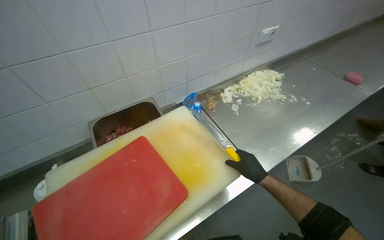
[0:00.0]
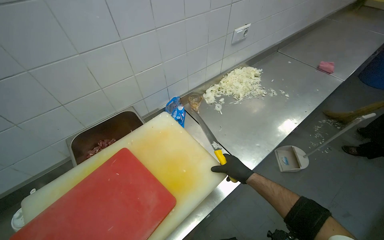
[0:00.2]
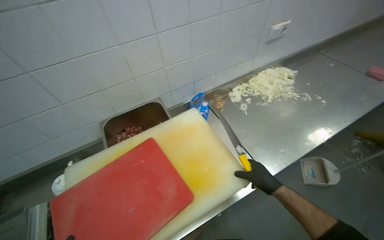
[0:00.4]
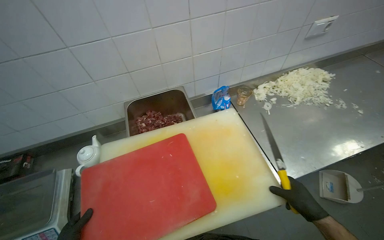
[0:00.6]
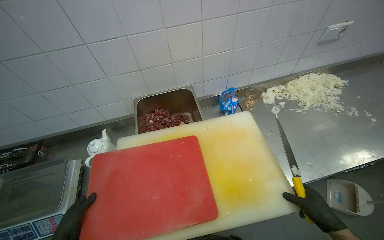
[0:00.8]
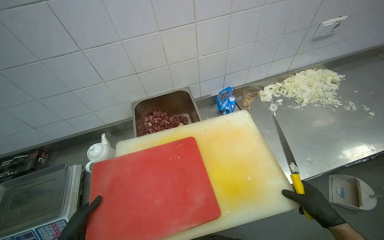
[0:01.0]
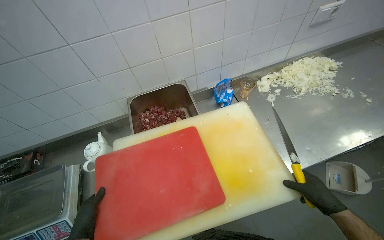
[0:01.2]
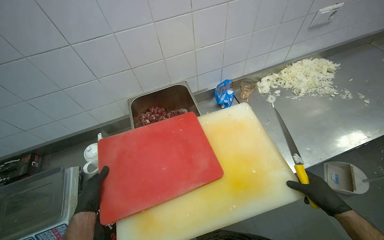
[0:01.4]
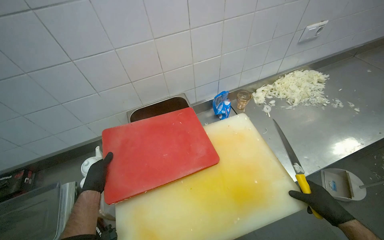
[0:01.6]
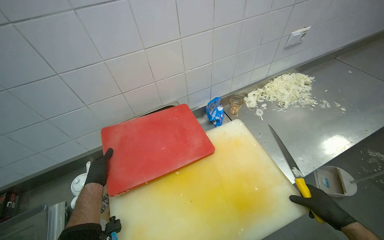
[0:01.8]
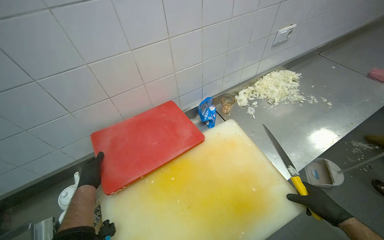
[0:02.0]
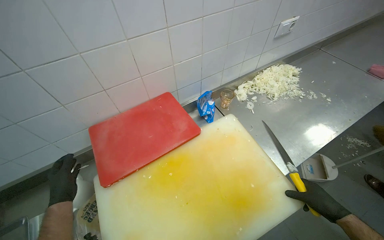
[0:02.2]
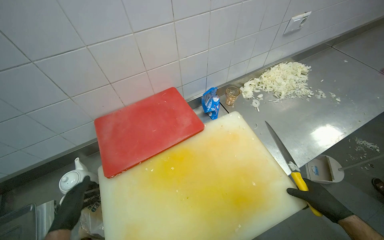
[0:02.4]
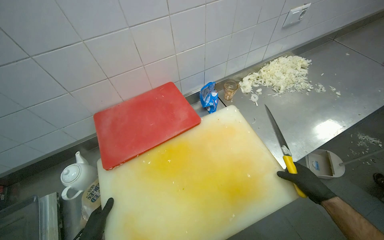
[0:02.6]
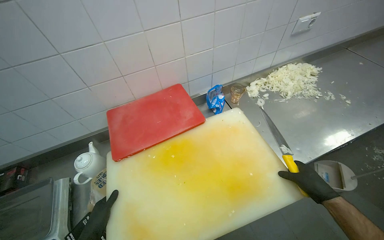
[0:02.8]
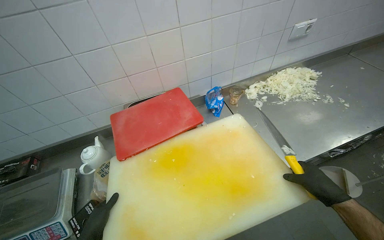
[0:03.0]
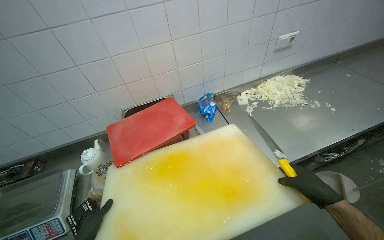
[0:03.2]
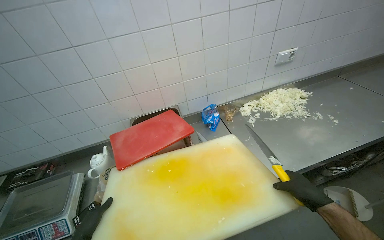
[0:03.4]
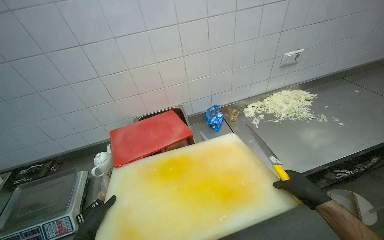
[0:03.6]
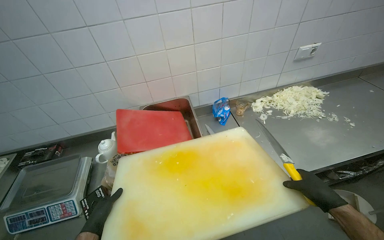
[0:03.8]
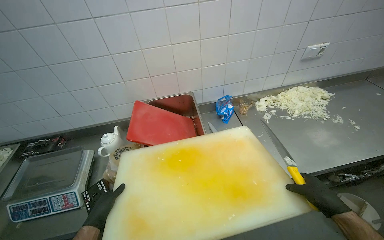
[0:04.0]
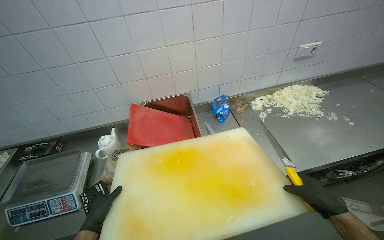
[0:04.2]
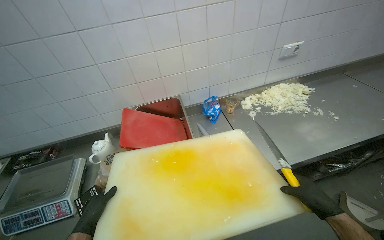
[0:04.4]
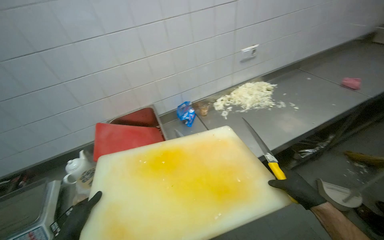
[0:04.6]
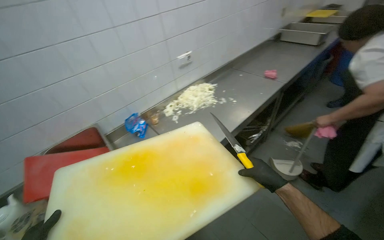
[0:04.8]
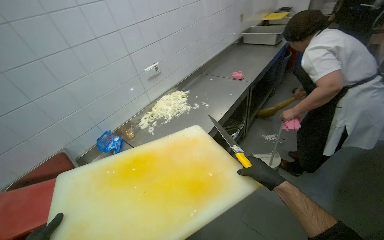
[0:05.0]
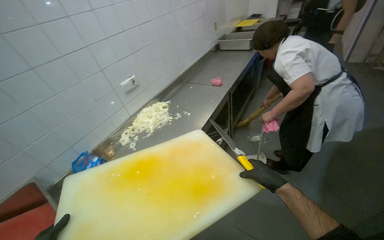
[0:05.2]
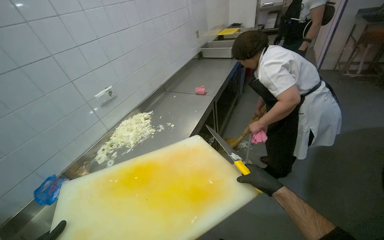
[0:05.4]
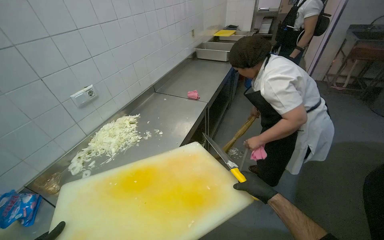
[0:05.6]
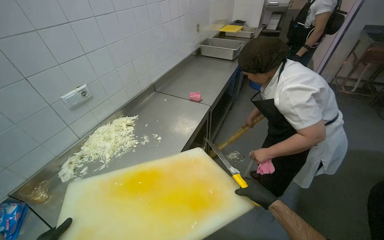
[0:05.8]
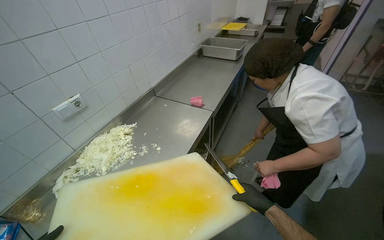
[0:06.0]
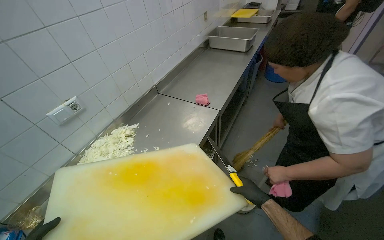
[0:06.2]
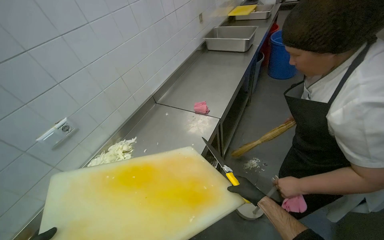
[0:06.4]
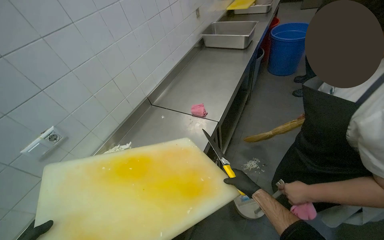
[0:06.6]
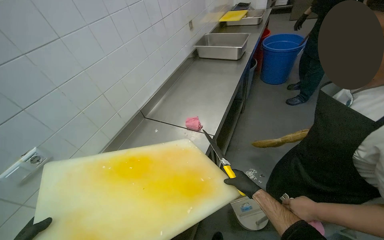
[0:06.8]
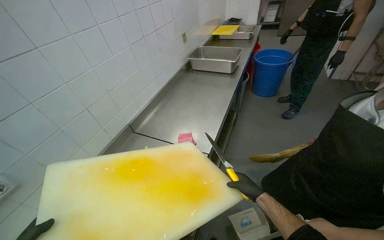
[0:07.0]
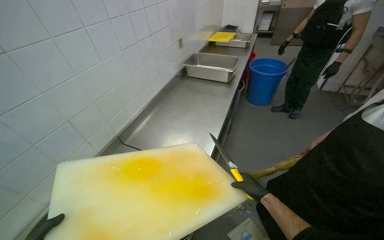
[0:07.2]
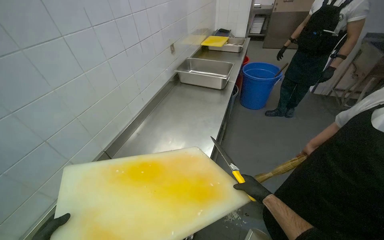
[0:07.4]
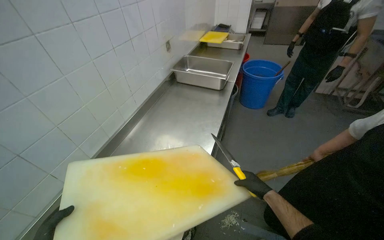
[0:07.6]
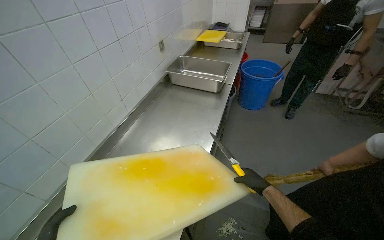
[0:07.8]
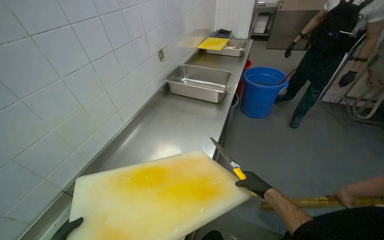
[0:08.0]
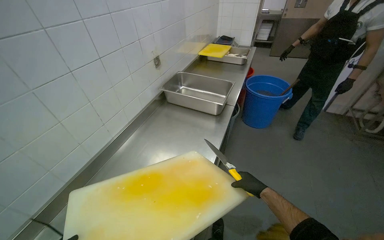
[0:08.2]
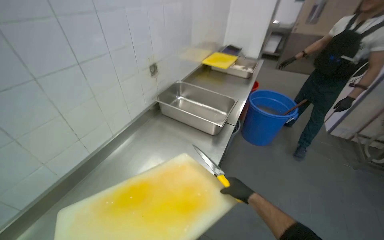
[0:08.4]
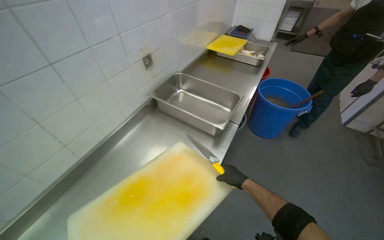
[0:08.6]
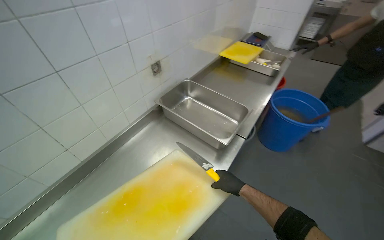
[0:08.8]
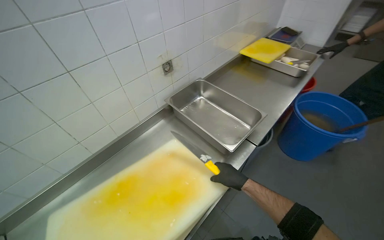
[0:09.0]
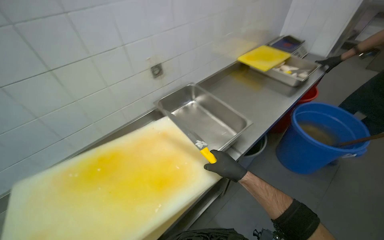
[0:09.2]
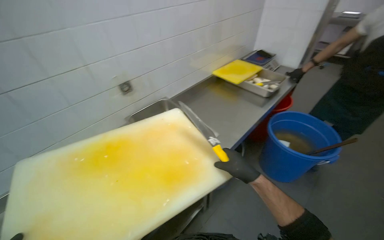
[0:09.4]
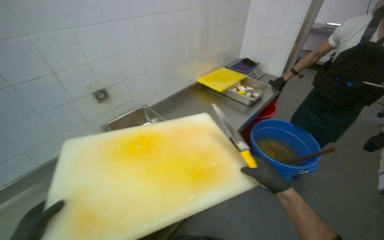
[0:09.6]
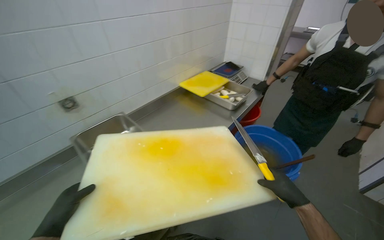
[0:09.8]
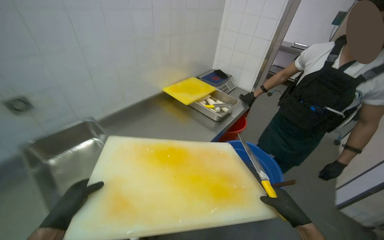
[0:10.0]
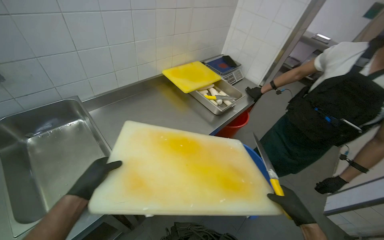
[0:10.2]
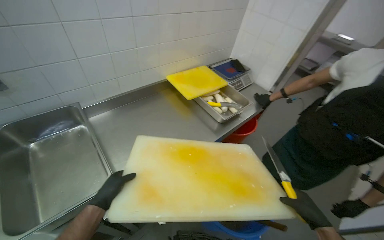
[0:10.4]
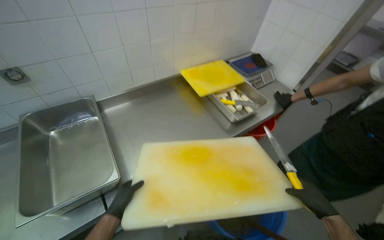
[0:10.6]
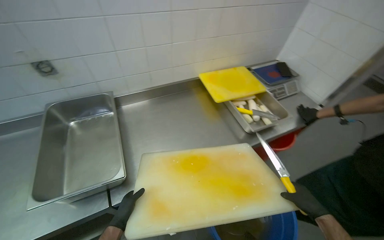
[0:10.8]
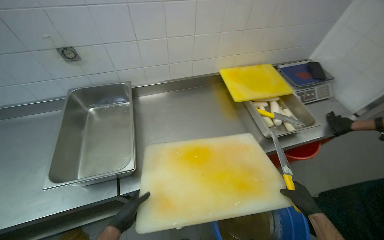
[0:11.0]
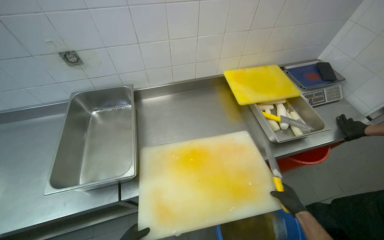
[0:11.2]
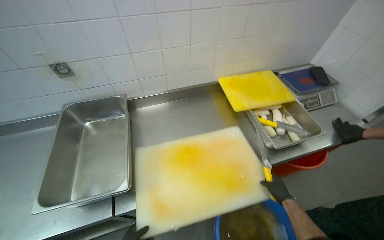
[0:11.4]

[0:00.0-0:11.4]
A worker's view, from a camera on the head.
Job: organizing items.
The whole recording: Organizing cutting boards and knife. The worker arranges cutting boards and a knife on the counter.
0:00.0 to 0:01.4: The right hand travels to the right and down the picture by roughly 10 cm.
0:04.2 to 0:05.6: The camera is carried some 50 cm. The head turns to the right by approximately 50 degrees. The view tilts approximately 15 degrees upward.
0:05.6 to 0:07.2: The camera is carried roughly 70 cm.
0:08.6 to 0:10.0: The wearer moves to the right, some 70 cm.
0:10.0 to 0:11.4: The head turns to the left by roughly 35 degrees. The right hand travels farther from the camera by about 40 cm.

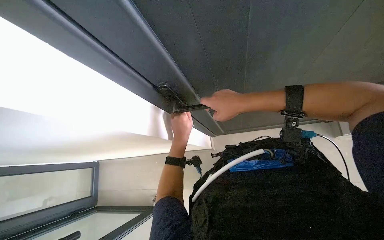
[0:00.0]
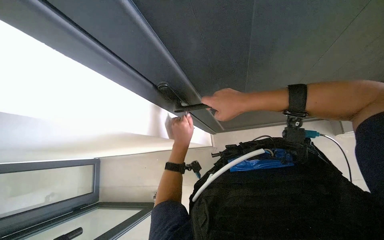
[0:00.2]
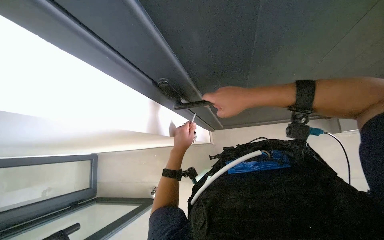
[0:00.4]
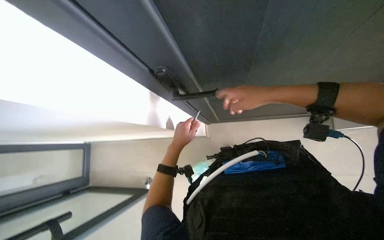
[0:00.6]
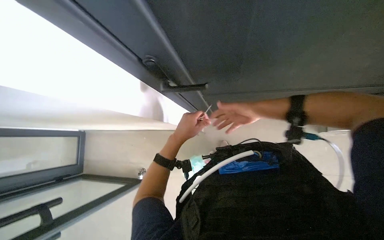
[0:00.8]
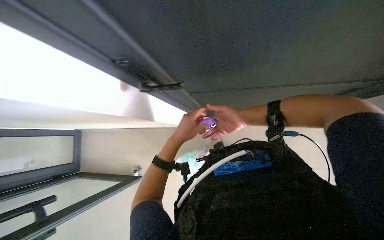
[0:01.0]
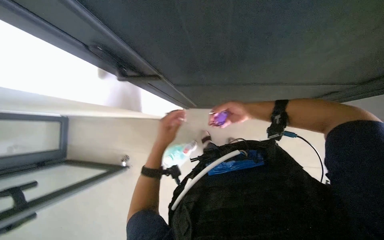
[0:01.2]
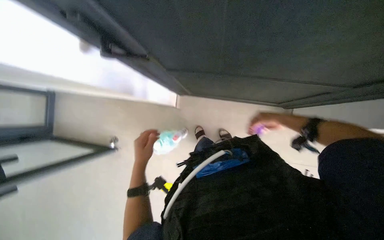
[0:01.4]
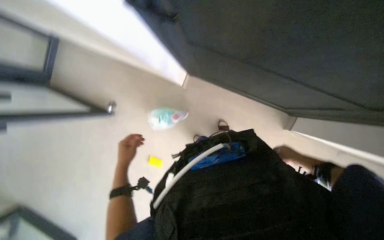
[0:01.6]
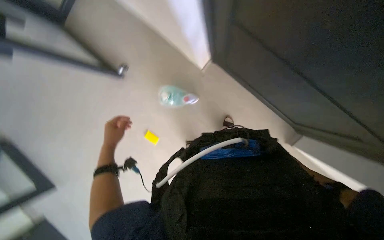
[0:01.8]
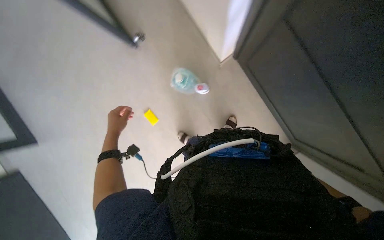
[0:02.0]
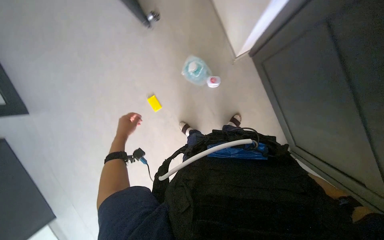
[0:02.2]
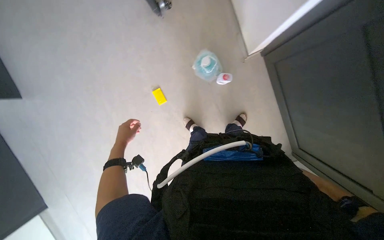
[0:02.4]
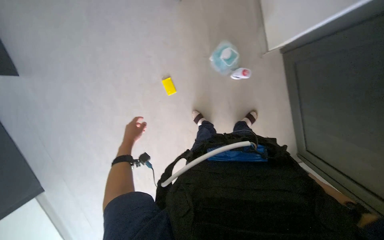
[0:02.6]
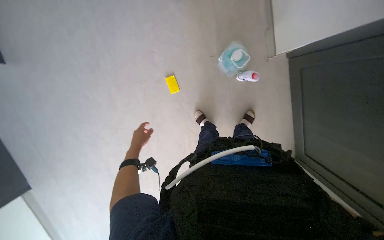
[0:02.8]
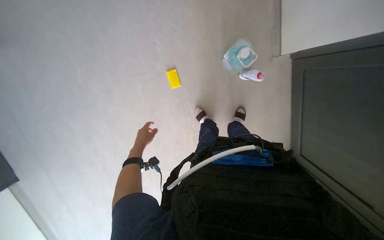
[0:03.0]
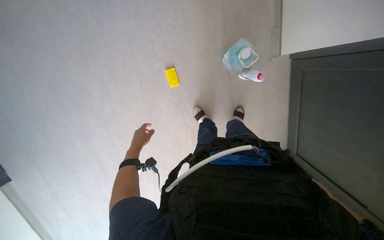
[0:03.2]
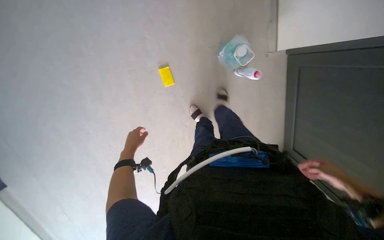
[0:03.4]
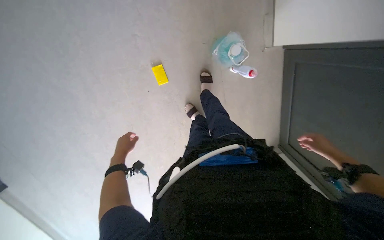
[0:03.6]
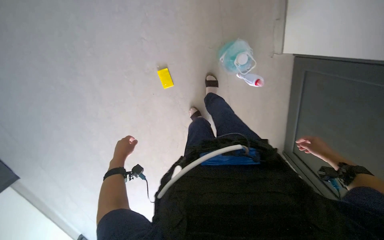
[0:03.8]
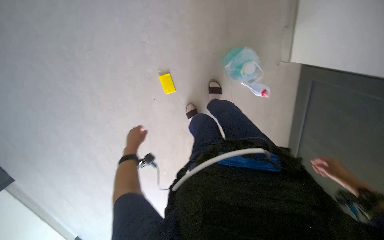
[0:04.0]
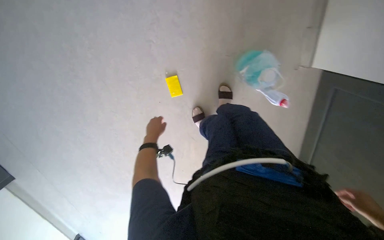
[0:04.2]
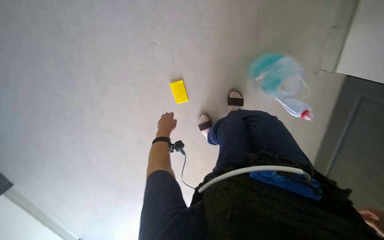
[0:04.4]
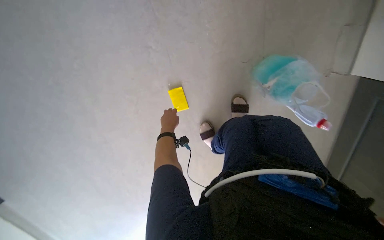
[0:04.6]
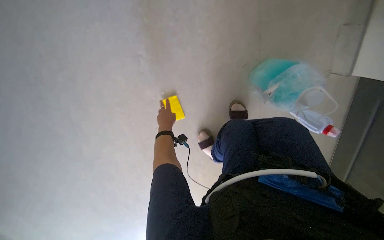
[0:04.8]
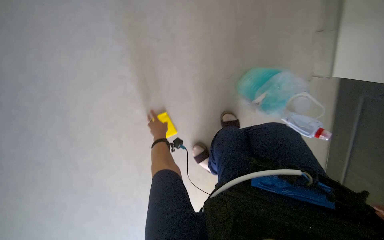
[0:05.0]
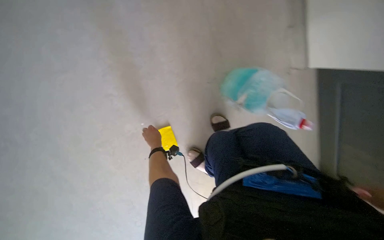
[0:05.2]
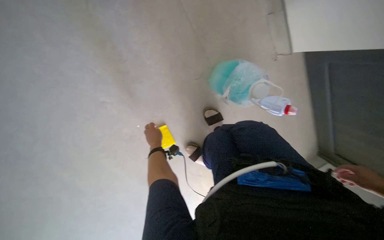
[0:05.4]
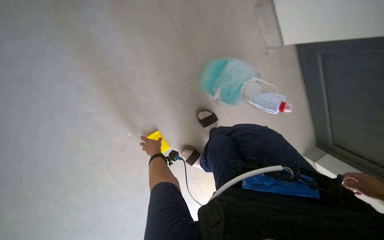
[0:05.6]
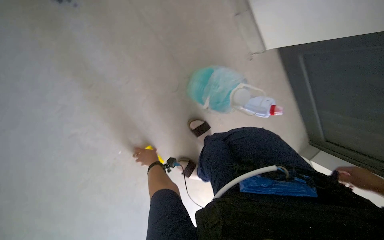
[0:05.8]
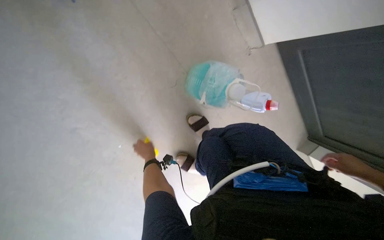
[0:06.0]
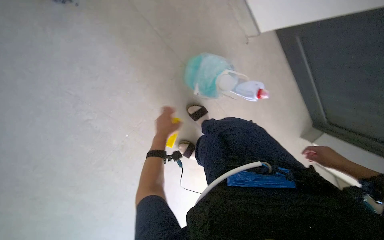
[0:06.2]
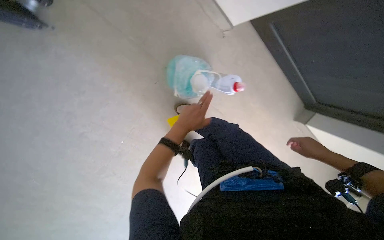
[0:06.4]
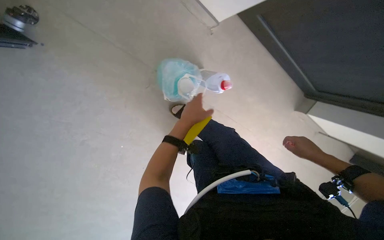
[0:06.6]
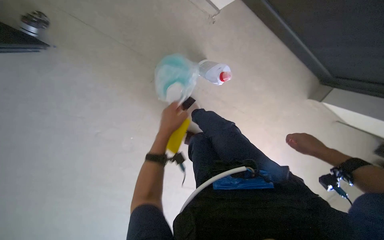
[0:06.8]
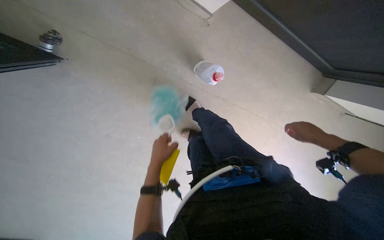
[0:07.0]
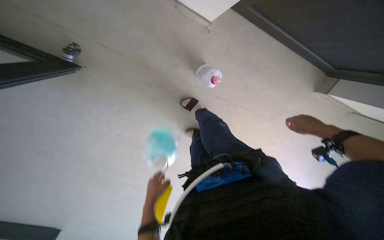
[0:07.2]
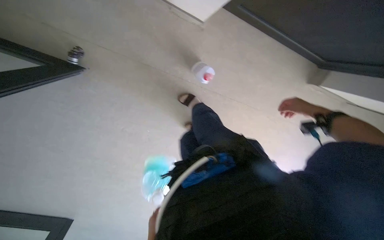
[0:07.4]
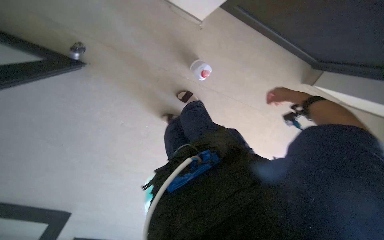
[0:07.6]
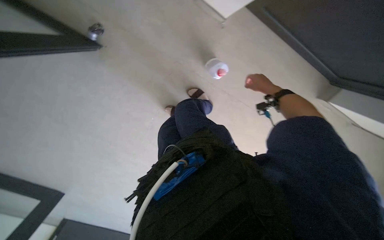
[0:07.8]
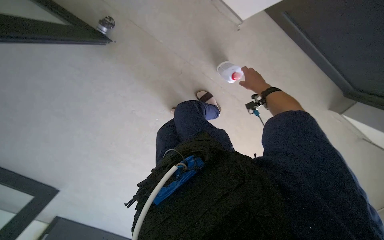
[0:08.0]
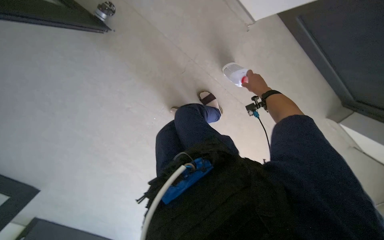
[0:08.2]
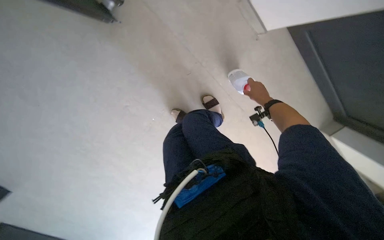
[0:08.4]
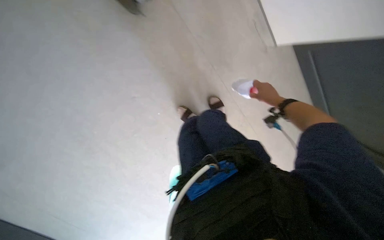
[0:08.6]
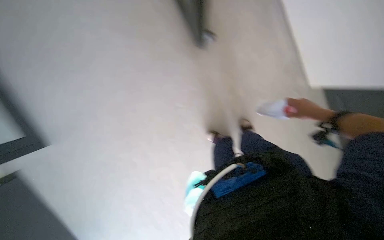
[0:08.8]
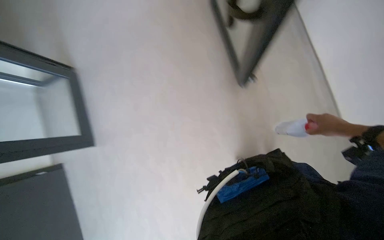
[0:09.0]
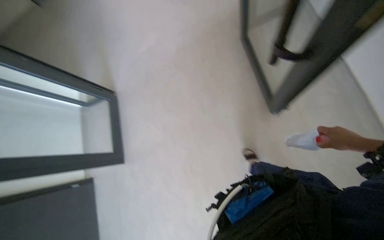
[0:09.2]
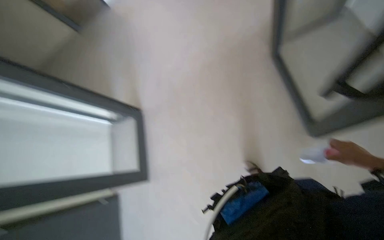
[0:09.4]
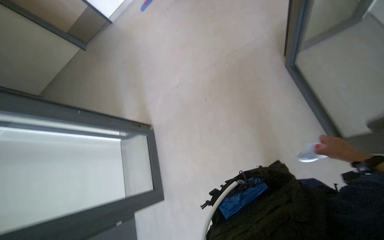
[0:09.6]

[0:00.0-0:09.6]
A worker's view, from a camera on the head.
Job: preparing cleaning supplies.
The whole recording: Preparing cleaning cart with supplies and solution. The worker collects cleaning supplies and pours solution into containers on the cleaning cart.
0:00.0 to 0:01.6: The view tips downward by some 20 degrees. The left hand is displaced down the picture by approximately 20 cm.
0:03.2 to 0:04.8: The head travels approximately 50 cm.
0:04.8 to 0:06.4: Everything in view rotates approximately 40 degrees counterclockwise.
0:06.4 to 0:08.0: The camera sweeps to the left, by some 15 degrees. The right hand travels to the left and up the picture by approximately 20 cm.
0:08.0 to 0:09.6: The camera pitches upward, by about 15 degrees. The right hand travels nearer to the camera by approximately 15 cm.
